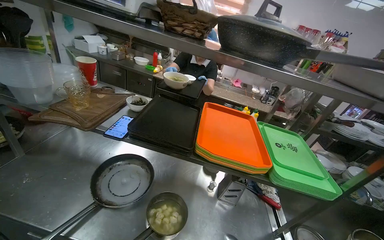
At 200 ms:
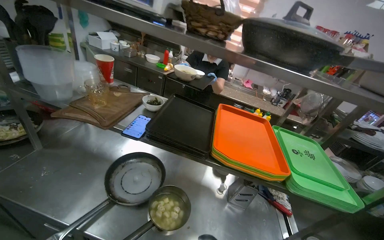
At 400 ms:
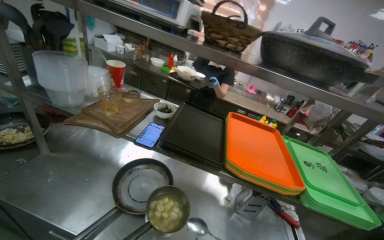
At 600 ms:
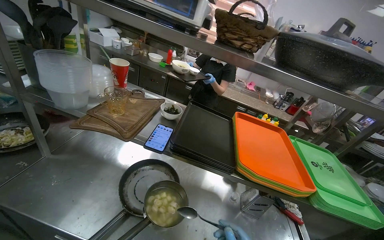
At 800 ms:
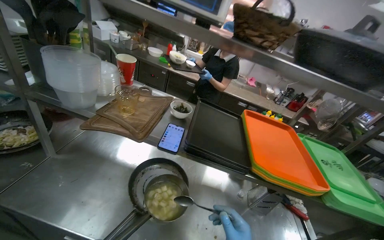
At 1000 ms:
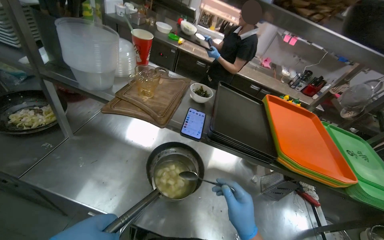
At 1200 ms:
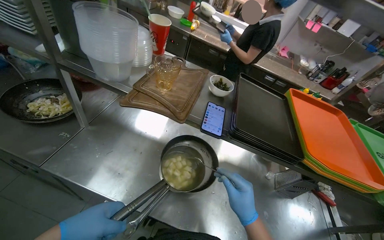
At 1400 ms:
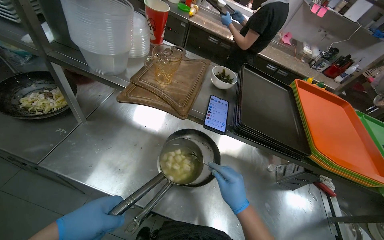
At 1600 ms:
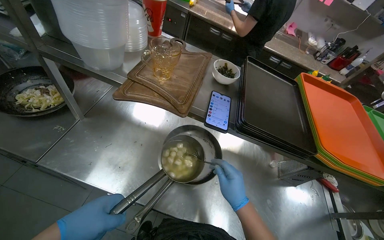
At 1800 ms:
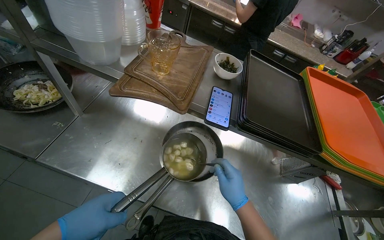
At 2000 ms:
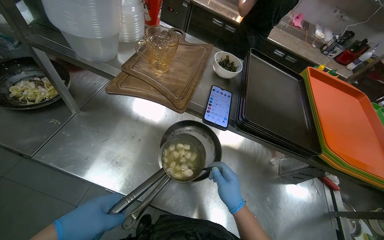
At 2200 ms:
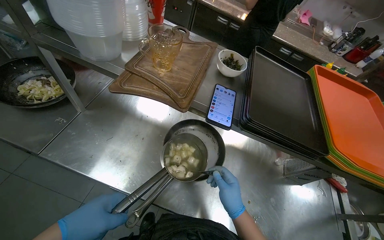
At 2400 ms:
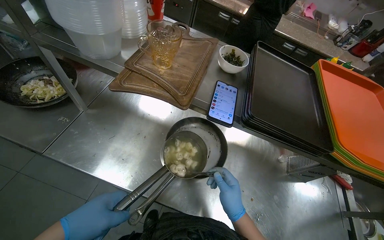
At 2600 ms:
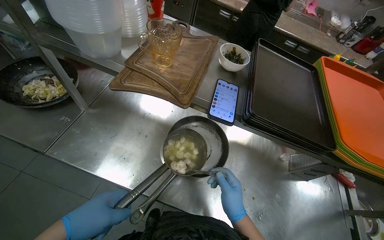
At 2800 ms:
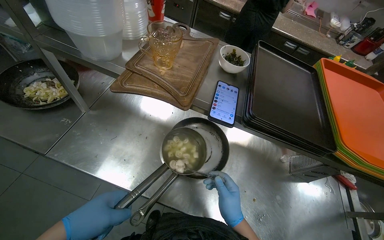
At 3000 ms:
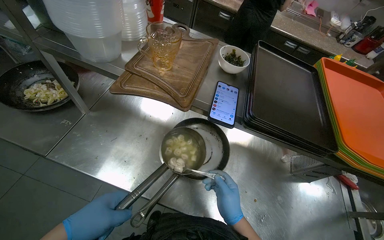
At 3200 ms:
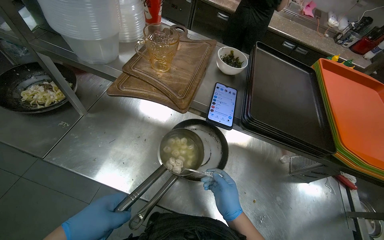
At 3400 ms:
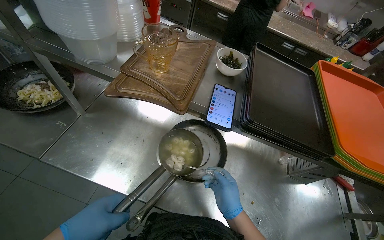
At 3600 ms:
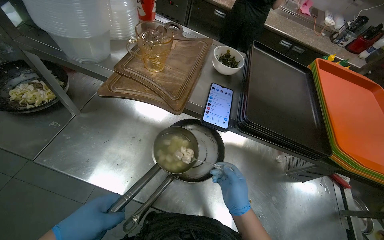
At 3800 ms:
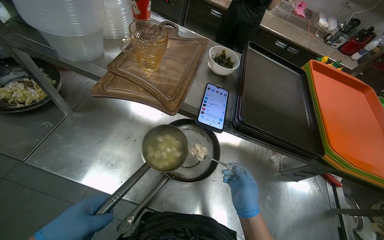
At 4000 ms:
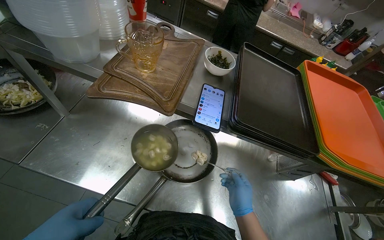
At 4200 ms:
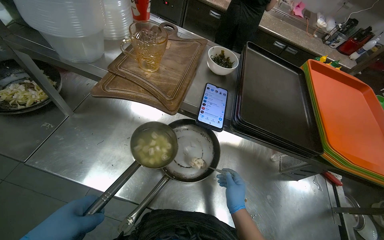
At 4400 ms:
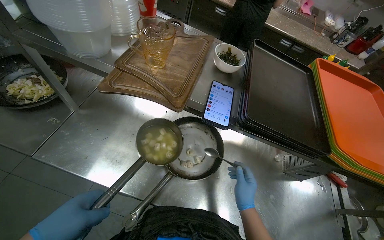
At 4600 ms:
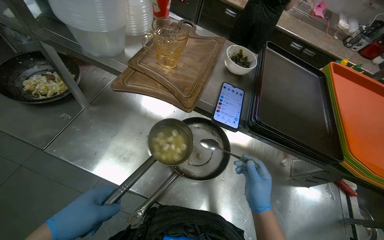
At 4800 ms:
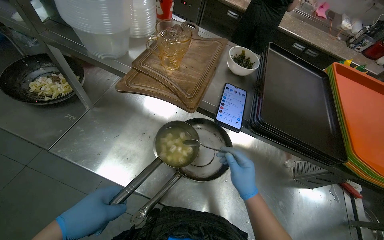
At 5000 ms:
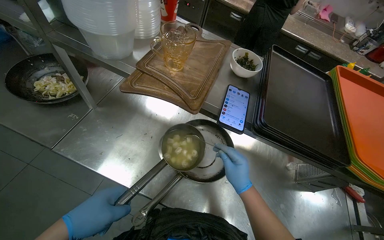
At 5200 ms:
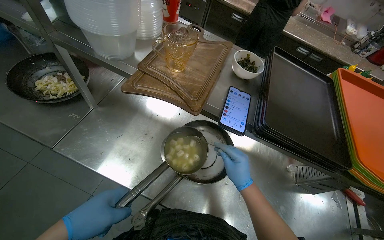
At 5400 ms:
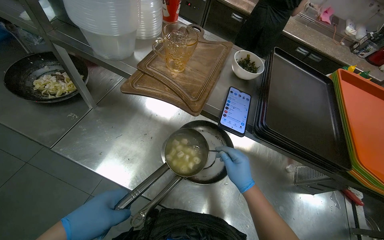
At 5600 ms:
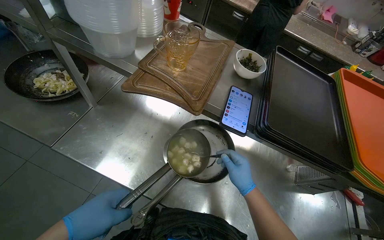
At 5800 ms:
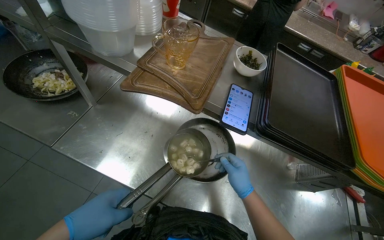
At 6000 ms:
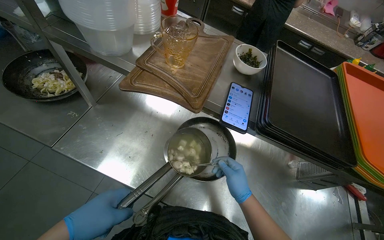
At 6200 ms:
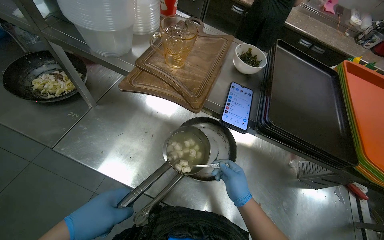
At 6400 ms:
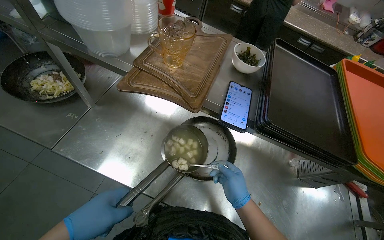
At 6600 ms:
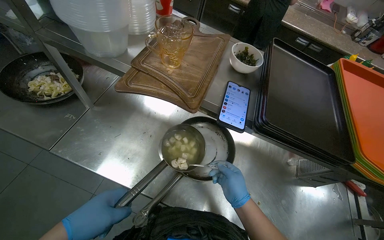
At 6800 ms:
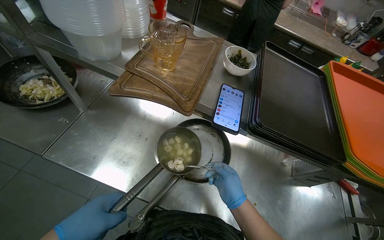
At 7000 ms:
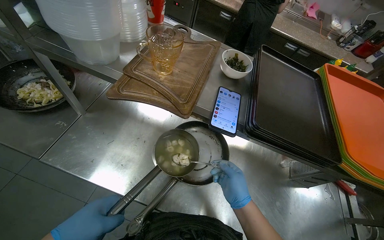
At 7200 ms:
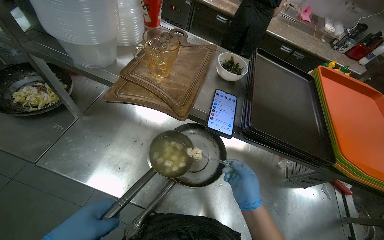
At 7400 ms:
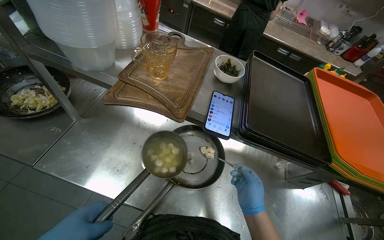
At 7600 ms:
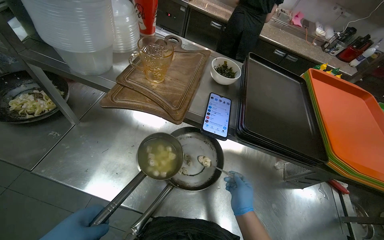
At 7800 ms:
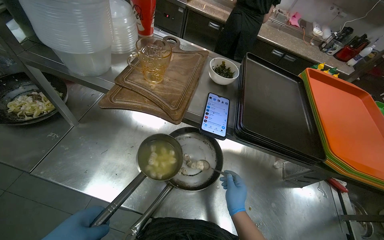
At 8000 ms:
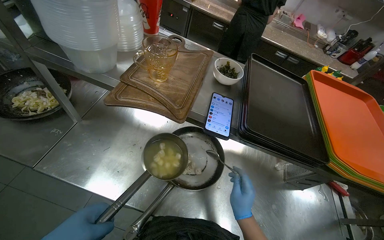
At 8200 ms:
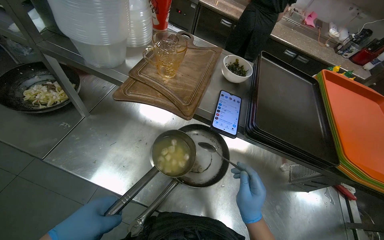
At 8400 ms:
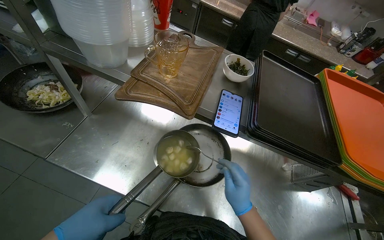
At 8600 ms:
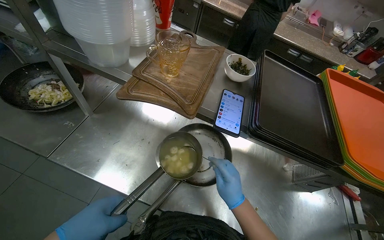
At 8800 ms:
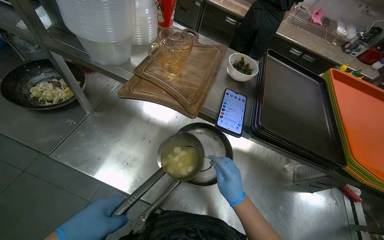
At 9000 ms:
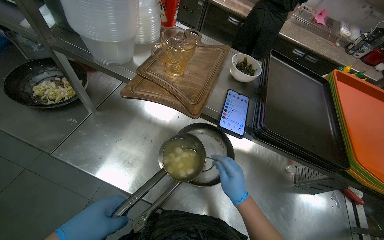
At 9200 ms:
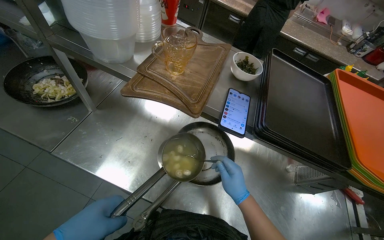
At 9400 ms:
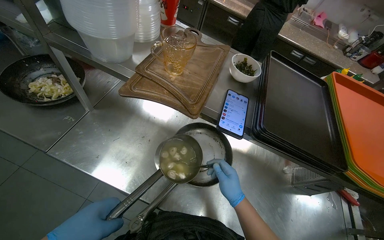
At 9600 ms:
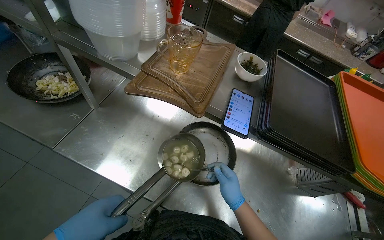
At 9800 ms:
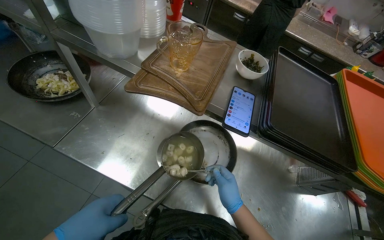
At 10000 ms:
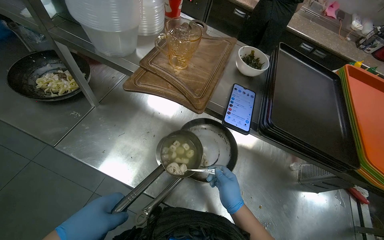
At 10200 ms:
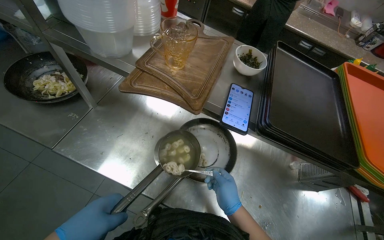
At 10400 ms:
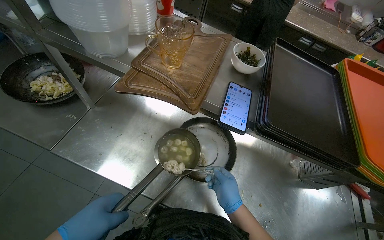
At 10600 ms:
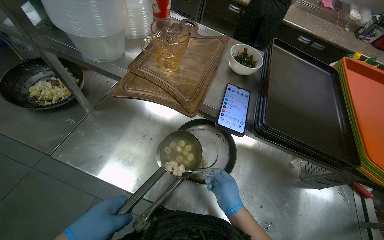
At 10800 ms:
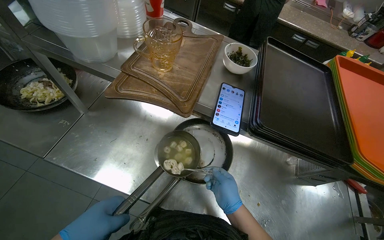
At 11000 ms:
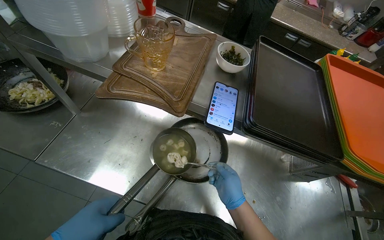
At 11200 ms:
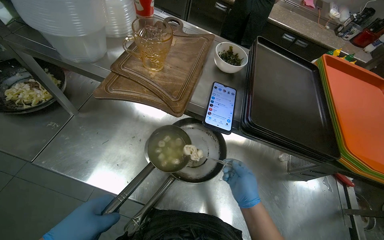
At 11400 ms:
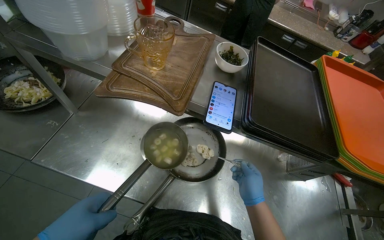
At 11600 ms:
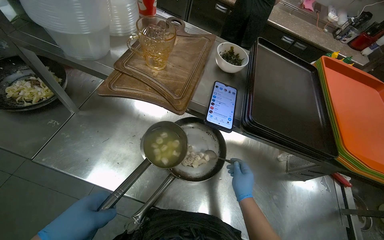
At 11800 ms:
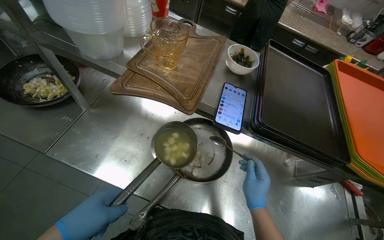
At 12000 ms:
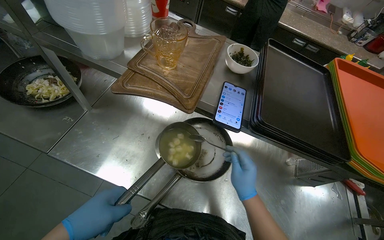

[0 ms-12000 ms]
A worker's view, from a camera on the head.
Job: cooking food.
The whole recording: Transferring food items from pot to pan. The worker transfers small food items from a pot to a pan using a ladle and spoon.
0 ms to 1600 ms: The view tilts approximately 20 degrees downward.
10400 ms to 12000 ms: The right hand heads nearer to the camera, covering about 10 cm.

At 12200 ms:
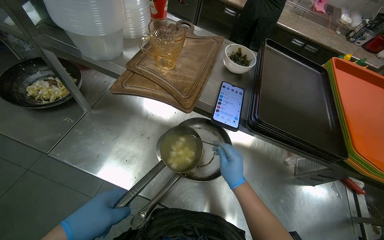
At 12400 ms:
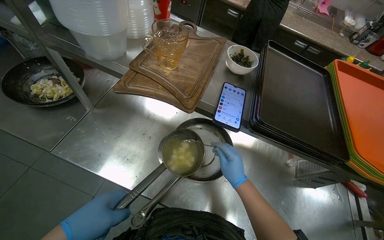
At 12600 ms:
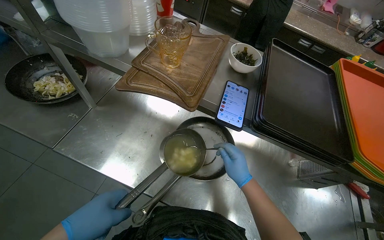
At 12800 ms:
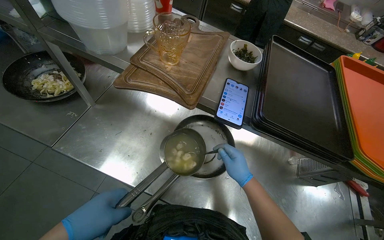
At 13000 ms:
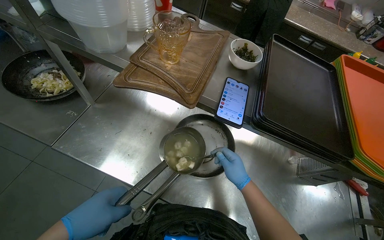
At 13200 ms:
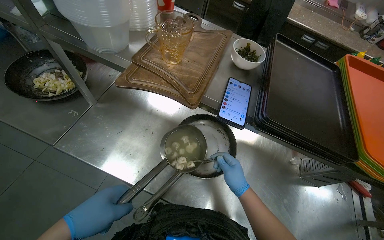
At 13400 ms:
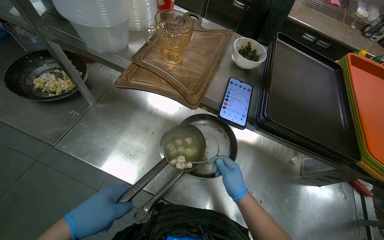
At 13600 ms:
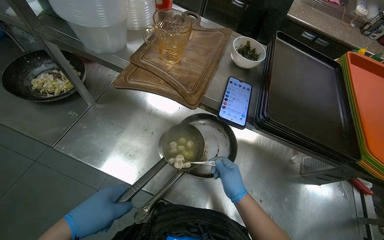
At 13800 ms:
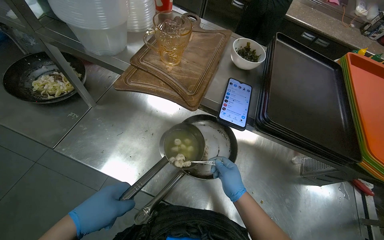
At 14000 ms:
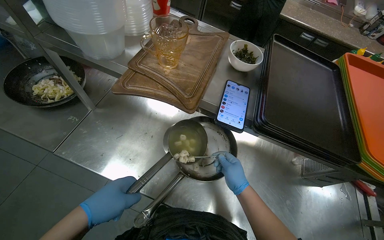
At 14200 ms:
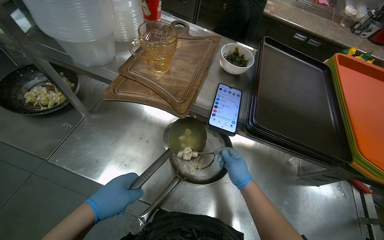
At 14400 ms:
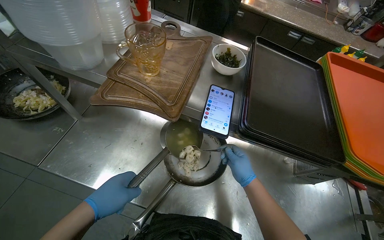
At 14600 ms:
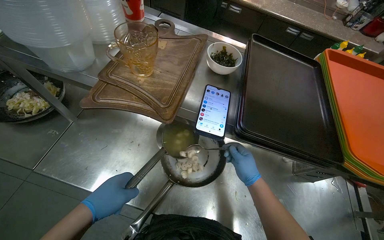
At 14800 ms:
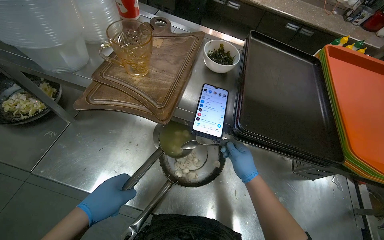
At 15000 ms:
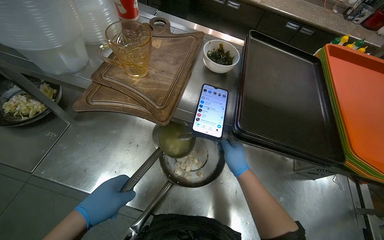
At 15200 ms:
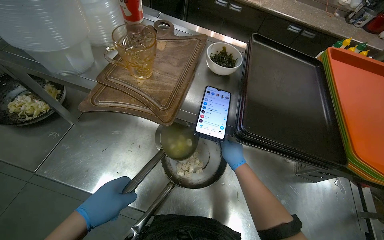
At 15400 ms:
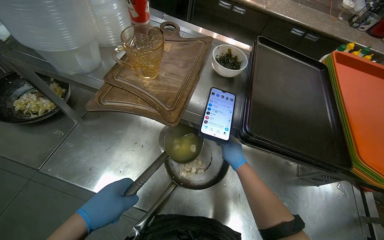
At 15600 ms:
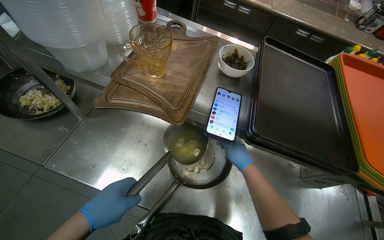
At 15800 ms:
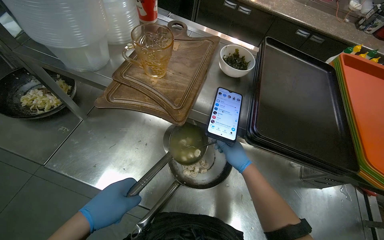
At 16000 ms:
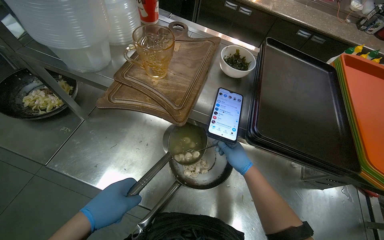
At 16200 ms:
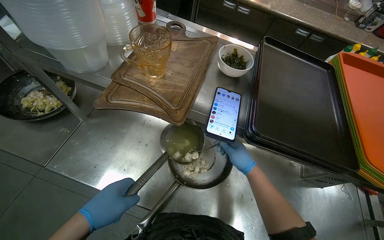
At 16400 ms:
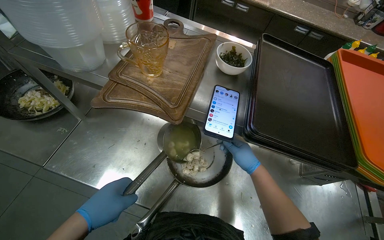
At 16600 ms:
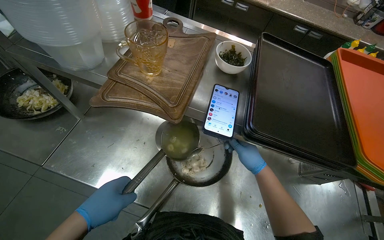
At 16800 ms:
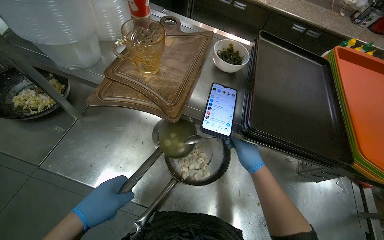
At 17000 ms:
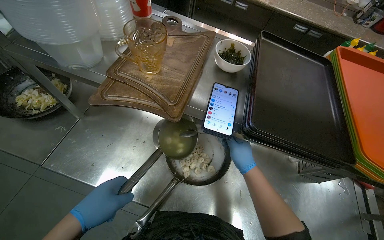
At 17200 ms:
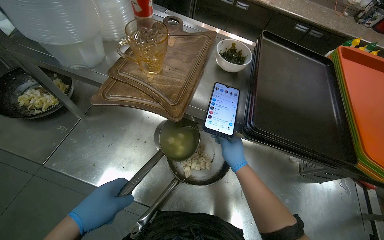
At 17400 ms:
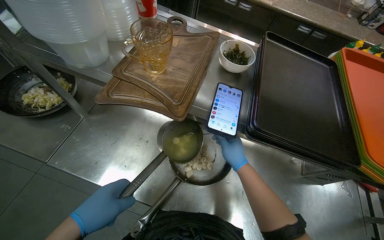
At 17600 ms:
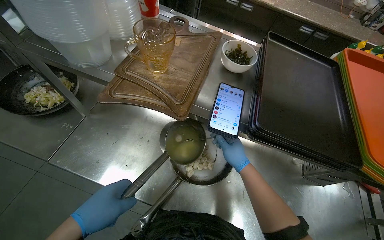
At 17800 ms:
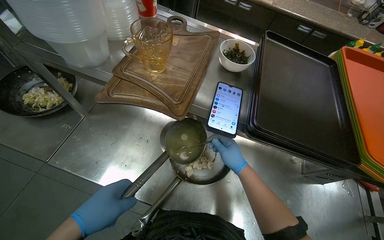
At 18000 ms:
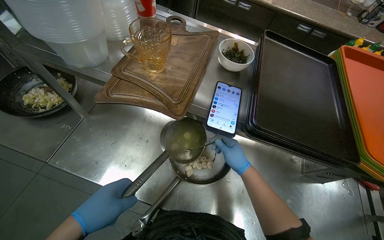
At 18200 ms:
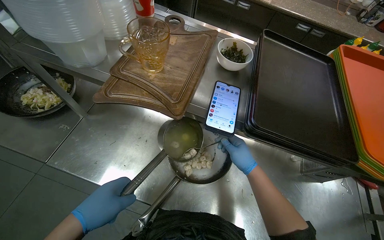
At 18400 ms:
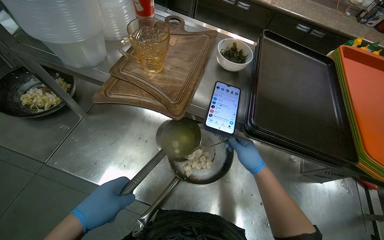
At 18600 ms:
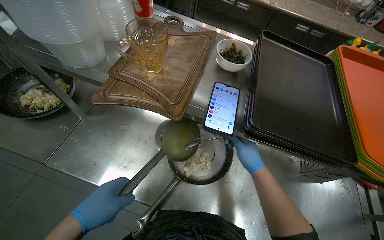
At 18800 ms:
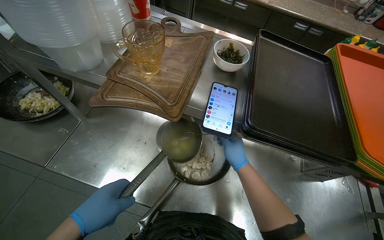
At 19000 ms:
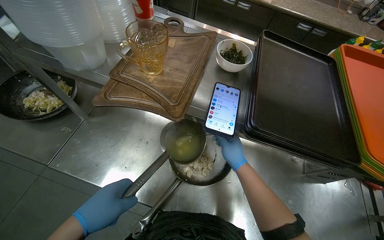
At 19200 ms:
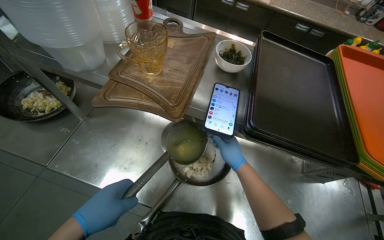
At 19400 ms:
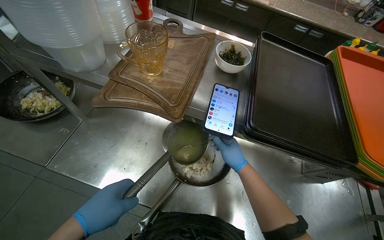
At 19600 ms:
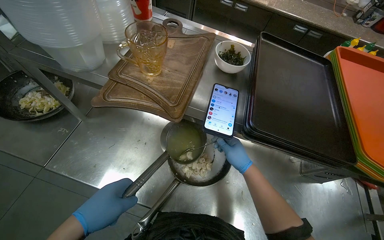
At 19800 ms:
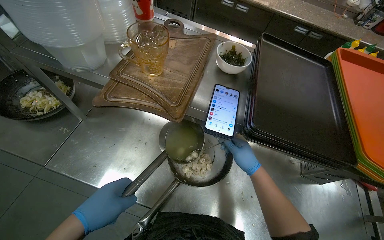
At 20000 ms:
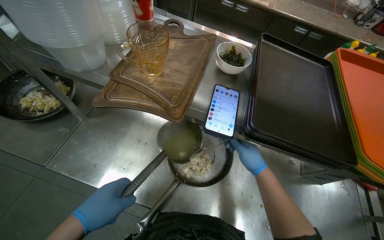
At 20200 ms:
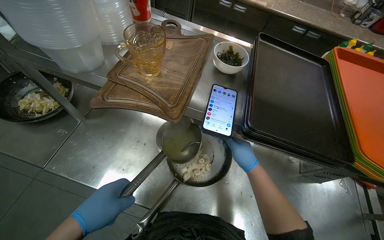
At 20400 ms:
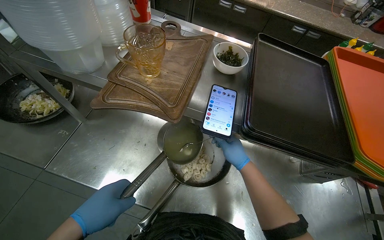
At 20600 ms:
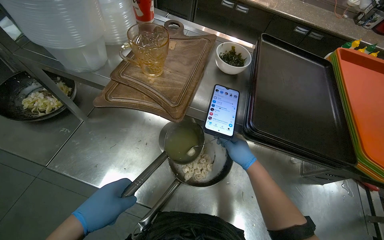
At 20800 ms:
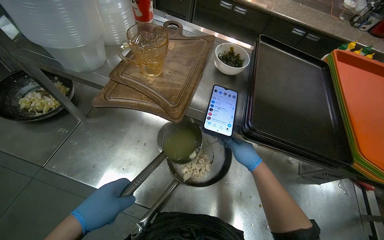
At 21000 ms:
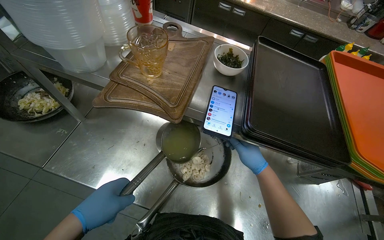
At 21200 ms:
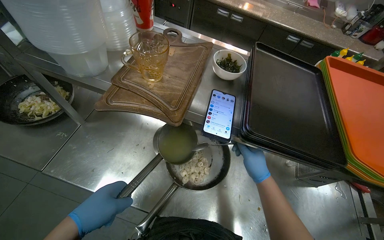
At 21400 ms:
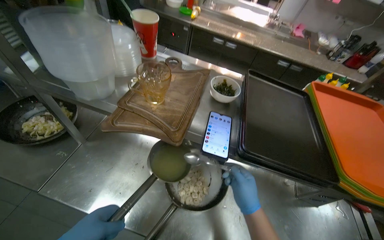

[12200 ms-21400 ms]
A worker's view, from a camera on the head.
Job: cooking food.
The whole recording: Transferring food items from pot to pan. The worker transfers small food items from a pot to a pan using a ladle and spoon.
12200 ms to 13800 ms: The hands work in one place, with small movements.
13800 ms to 15200 ms: The right hand moves up the picture and farther from the camera, roughly 15 cm.
15200 ms to 19800 ms: The hands stay close to where they were, moving slightly.
19800 ms to 21400 ms: The right hand goes roughly 10 cm nearer to the camera.
